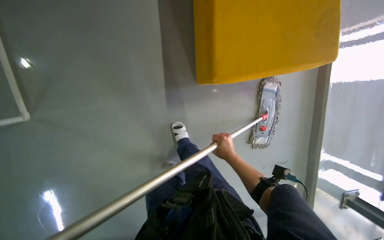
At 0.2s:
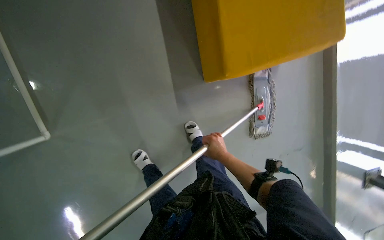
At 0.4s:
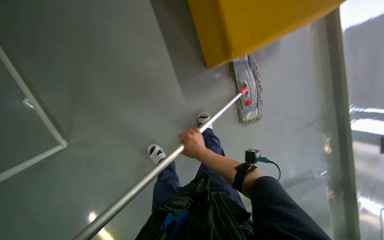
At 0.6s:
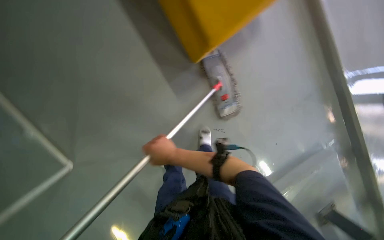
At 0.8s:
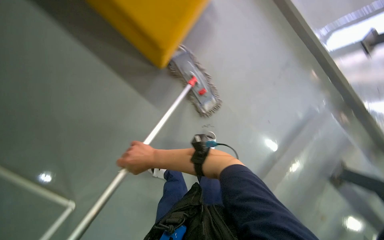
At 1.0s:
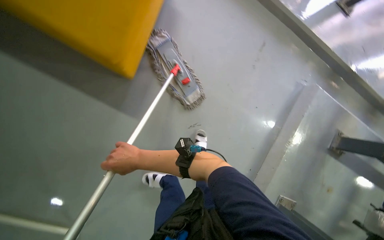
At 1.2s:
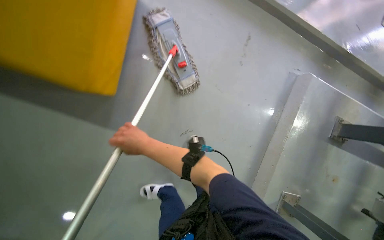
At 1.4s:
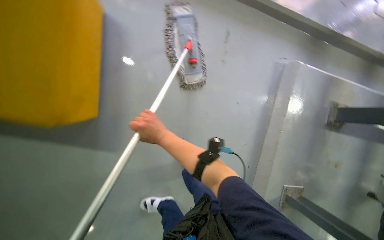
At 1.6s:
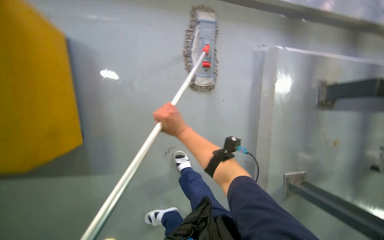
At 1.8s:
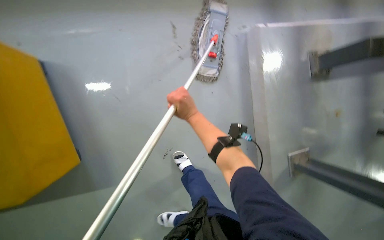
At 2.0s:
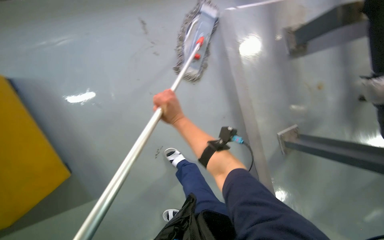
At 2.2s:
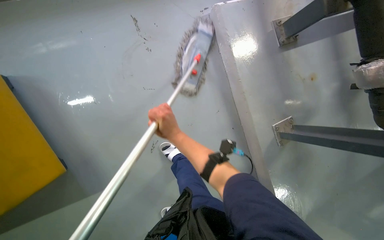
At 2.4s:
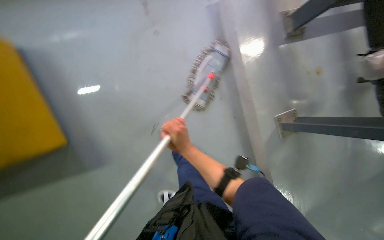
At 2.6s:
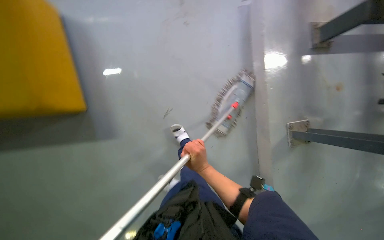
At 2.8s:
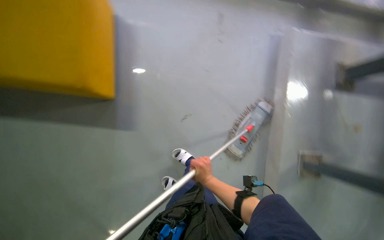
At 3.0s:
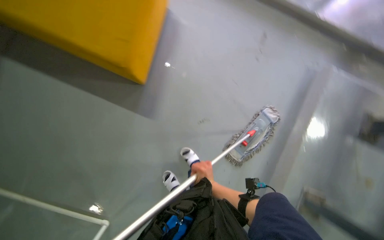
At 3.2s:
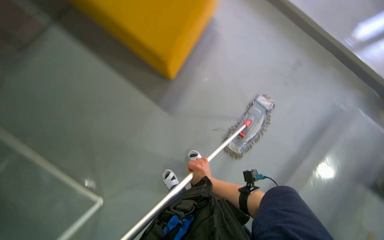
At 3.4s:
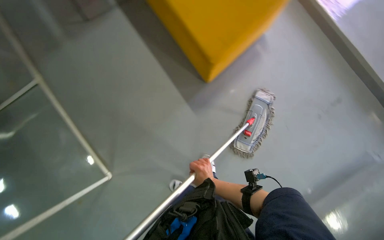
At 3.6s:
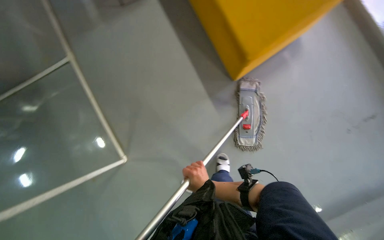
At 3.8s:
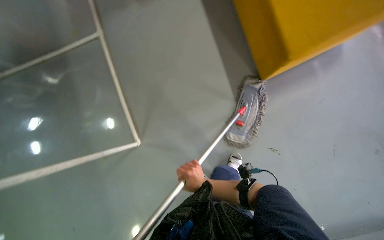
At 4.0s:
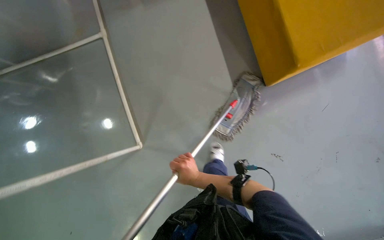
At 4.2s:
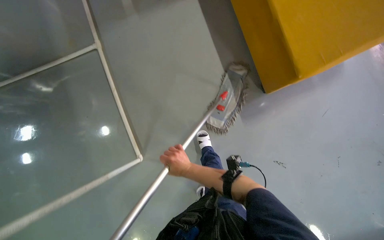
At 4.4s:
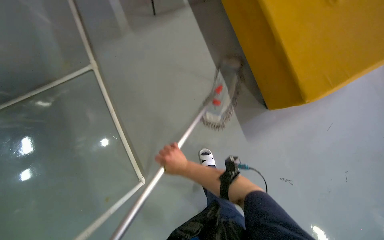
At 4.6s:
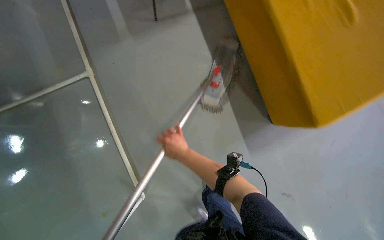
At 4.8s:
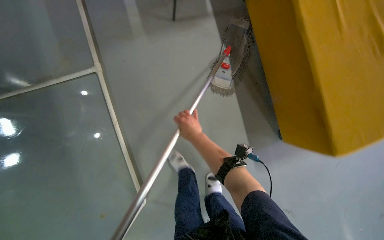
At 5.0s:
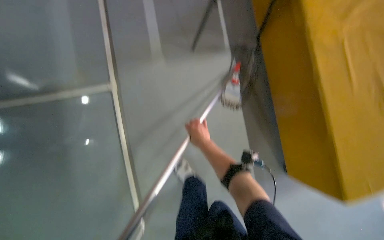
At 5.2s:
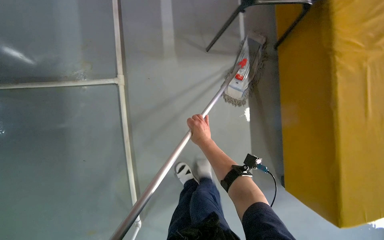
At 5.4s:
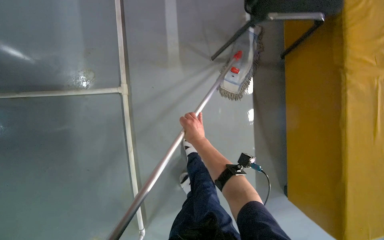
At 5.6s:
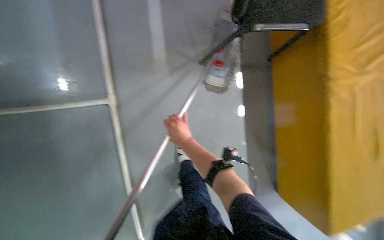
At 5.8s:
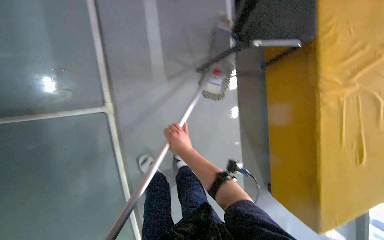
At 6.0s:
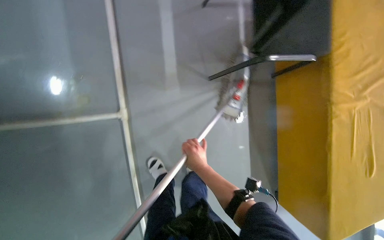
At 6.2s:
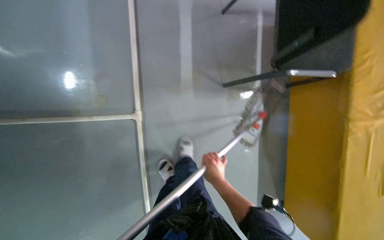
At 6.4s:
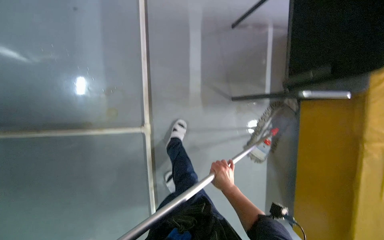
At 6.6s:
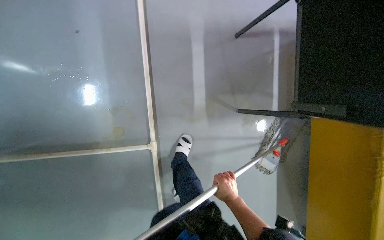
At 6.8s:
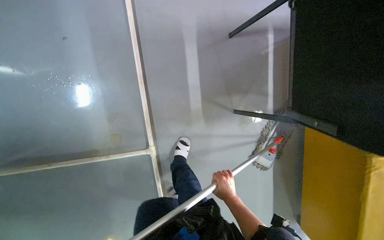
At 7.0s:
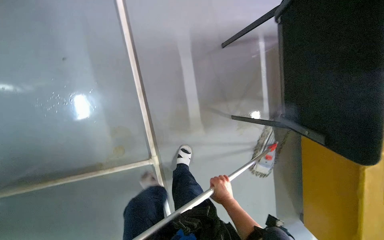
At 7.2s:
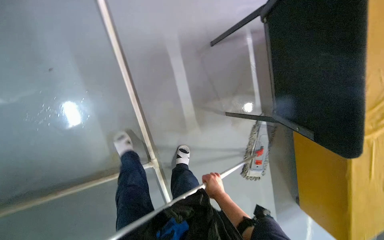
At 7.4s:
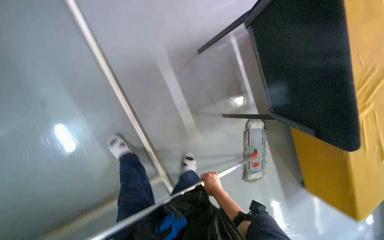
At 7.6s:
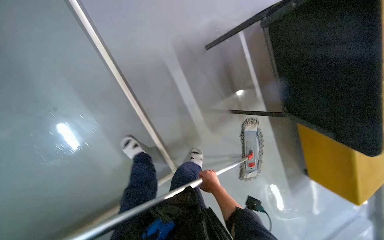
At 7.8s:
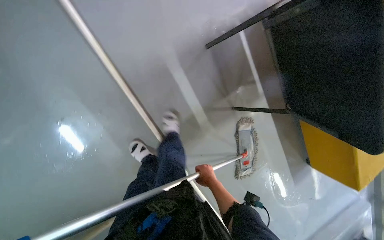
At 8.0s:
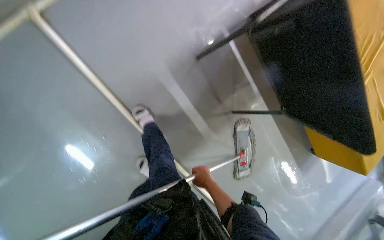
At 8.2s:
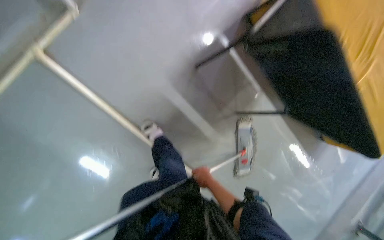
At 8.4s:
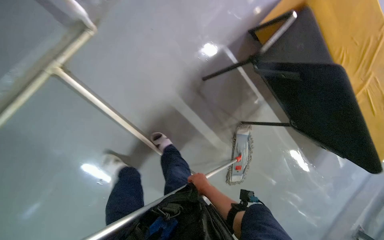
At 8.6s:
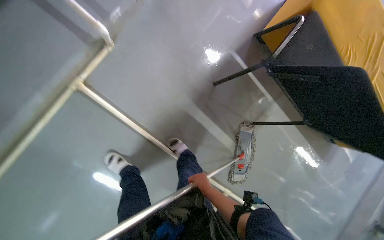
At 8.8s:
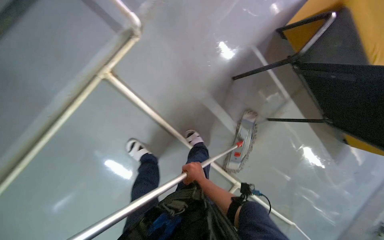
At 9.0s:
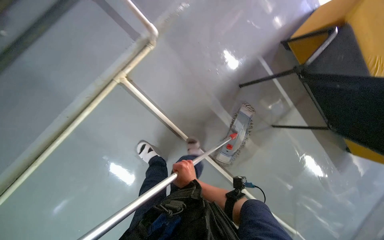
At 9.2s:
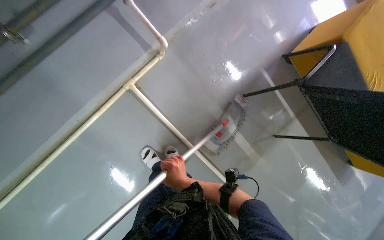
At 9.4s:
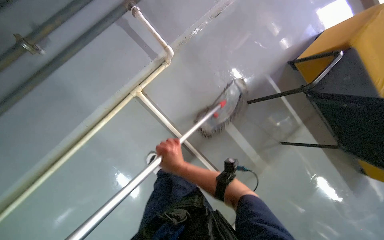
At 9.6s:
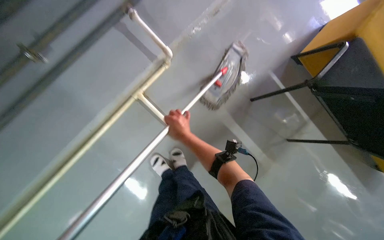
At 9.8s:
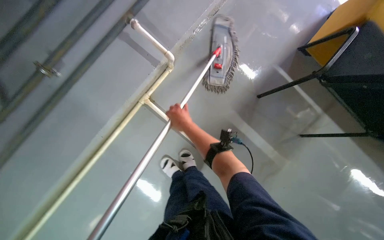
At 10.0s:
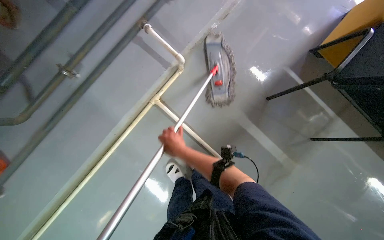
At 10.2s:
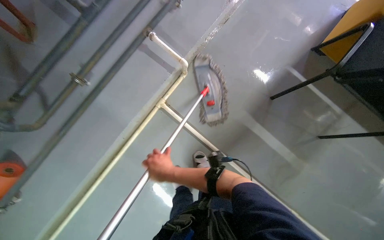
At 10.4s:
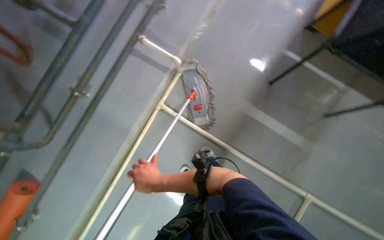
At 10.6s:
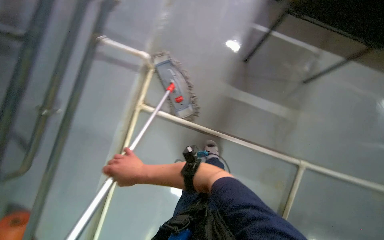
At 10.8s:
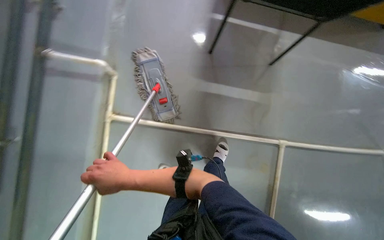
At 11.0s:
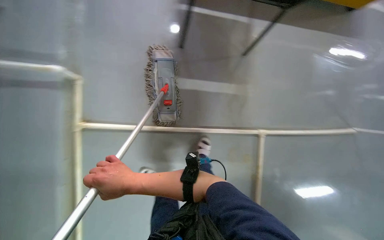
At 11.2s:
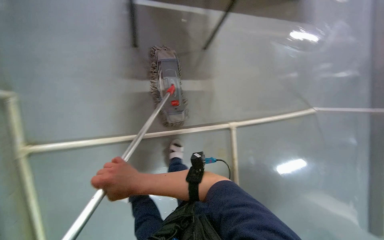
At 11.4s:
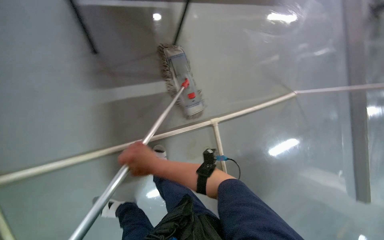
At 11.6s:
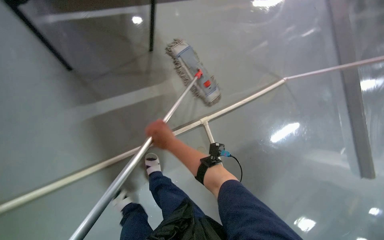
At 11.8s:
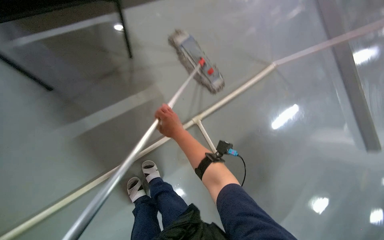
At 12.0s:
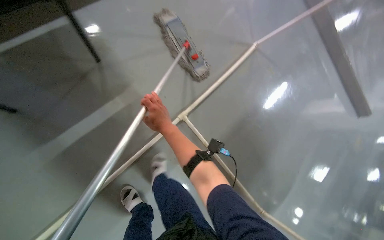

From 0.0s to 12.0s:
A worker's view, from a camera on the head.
Job: mopping floor.
The whole recording: Mopping floor. The worker mops the floor, occasionally wringing and adjusting the mop head.
From 0.0s to 1.6s: The camera travels some 70 cm. The scene rotates counterclockwise by some 80 degrees.
From 4.4s to 6.0s: The camera is carried approximately 50 cm.
From 6.0s to 7.6s: The wearer moves about 50 cm.
From 7.6s to 9.0s: The camera travels roughly 50 cm.
From 9.0s to 10.4s: The camera is aimed some 15 degrees further to the left. The right hand heads to the left and nearer to the camera, covering roughly 25 cm, and goes up the picture and returns, some 25 cm each way.
From 10.4s to 12.0s: The camera travels roughly 50 cm. The wearer looks approximately 65 degrees further to the right.

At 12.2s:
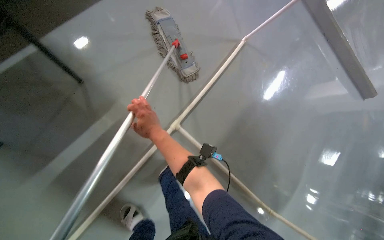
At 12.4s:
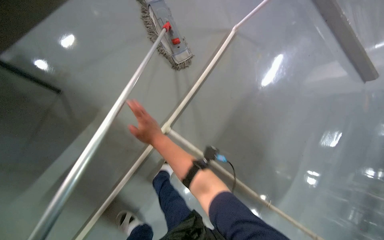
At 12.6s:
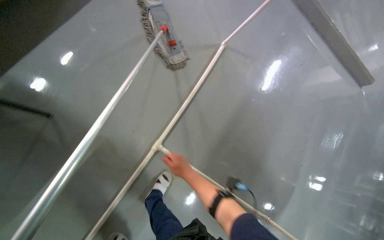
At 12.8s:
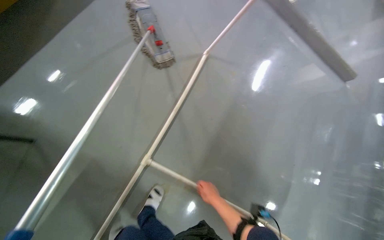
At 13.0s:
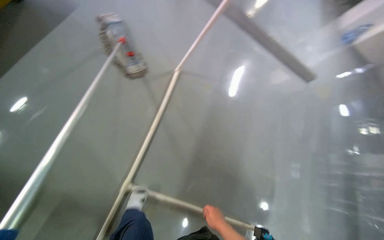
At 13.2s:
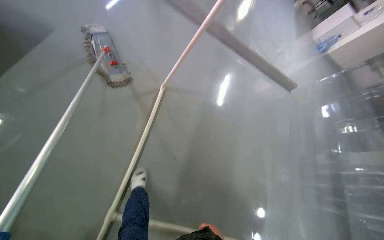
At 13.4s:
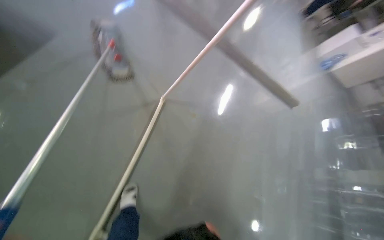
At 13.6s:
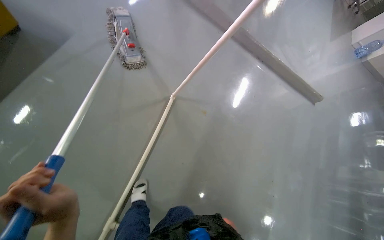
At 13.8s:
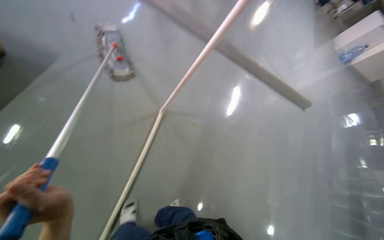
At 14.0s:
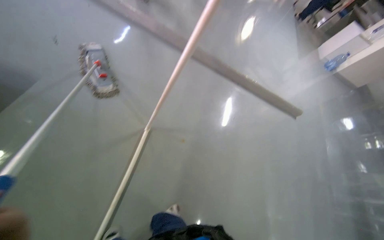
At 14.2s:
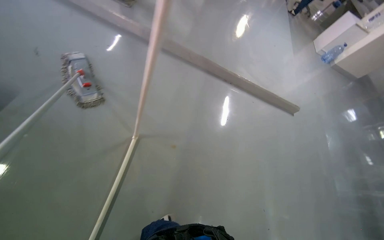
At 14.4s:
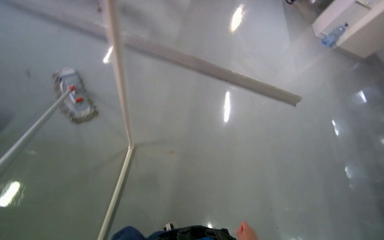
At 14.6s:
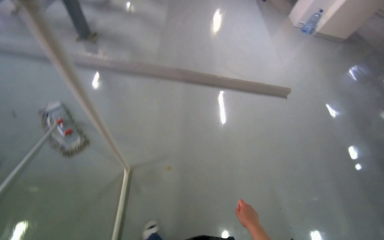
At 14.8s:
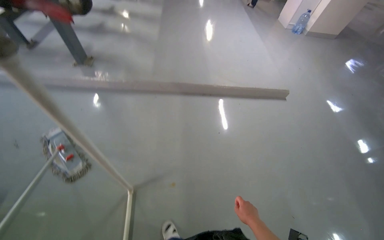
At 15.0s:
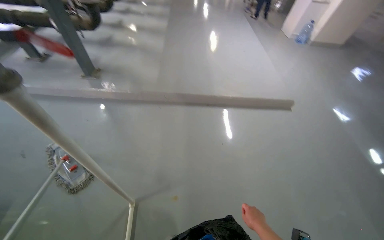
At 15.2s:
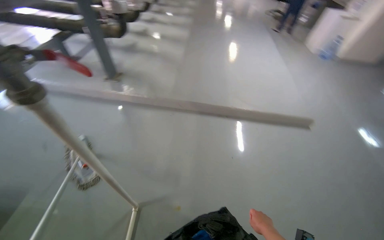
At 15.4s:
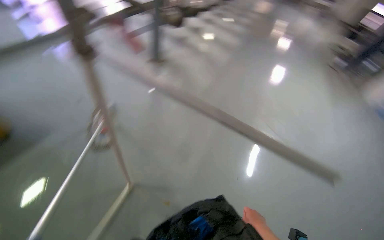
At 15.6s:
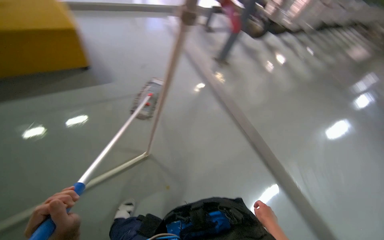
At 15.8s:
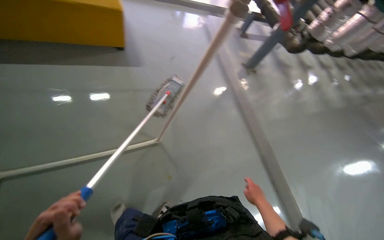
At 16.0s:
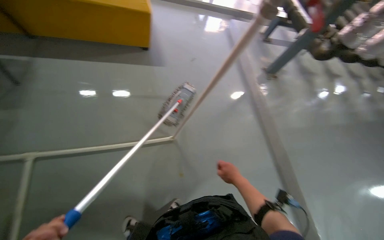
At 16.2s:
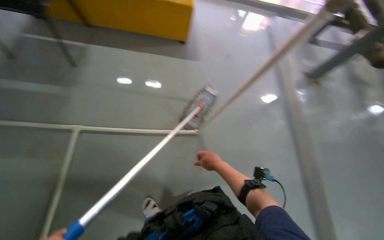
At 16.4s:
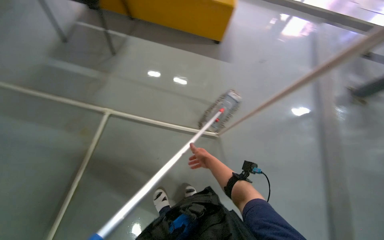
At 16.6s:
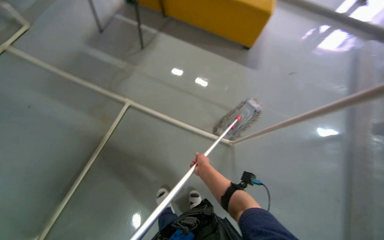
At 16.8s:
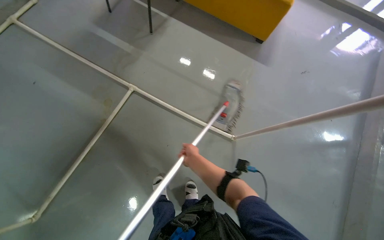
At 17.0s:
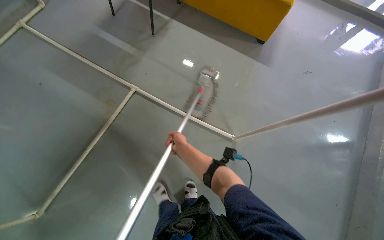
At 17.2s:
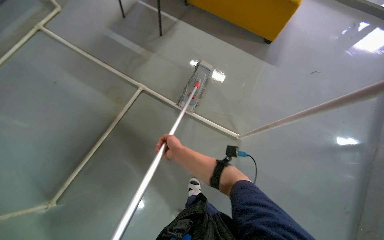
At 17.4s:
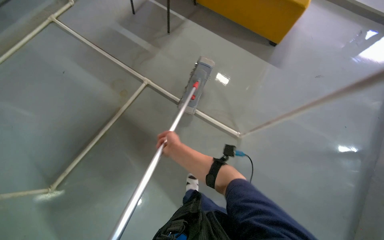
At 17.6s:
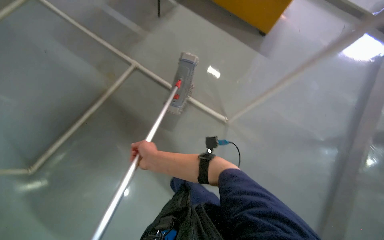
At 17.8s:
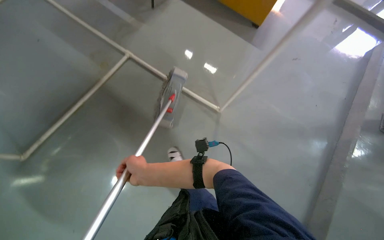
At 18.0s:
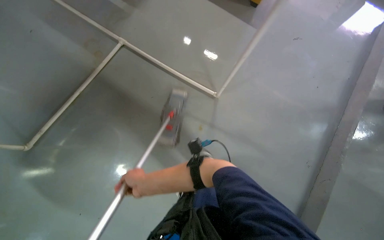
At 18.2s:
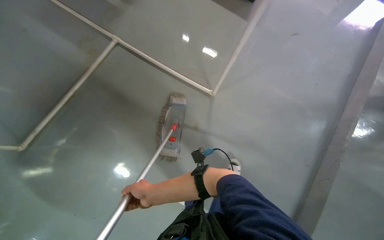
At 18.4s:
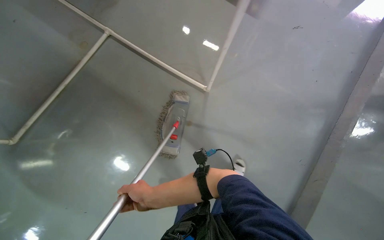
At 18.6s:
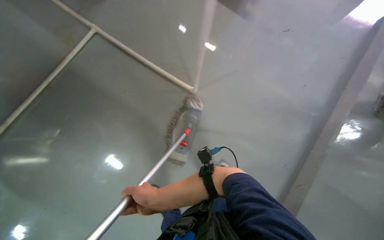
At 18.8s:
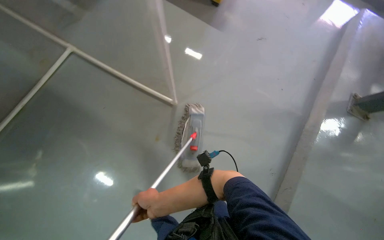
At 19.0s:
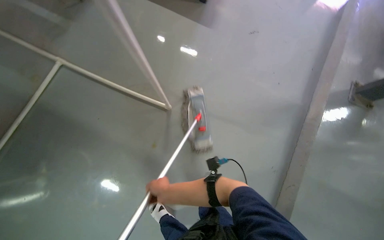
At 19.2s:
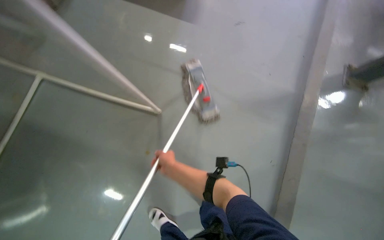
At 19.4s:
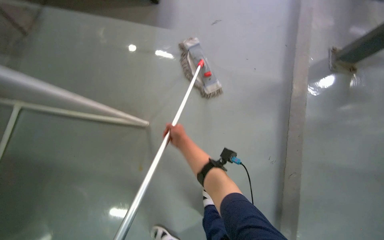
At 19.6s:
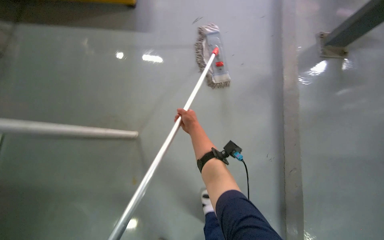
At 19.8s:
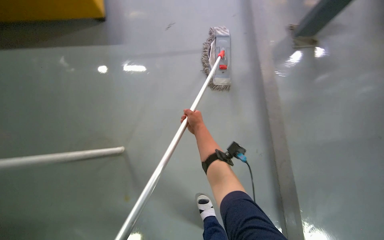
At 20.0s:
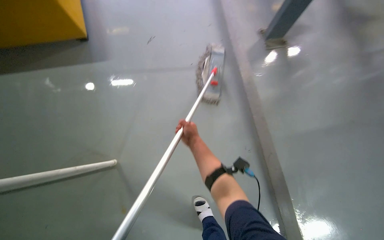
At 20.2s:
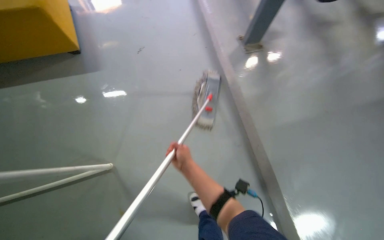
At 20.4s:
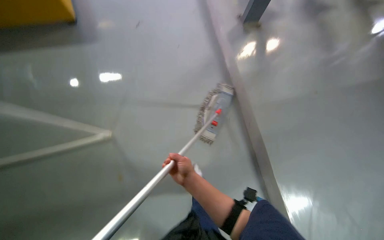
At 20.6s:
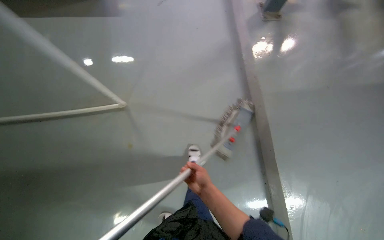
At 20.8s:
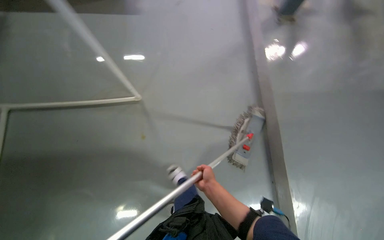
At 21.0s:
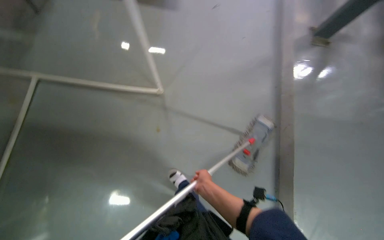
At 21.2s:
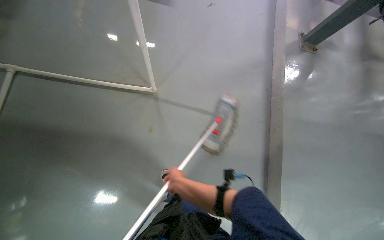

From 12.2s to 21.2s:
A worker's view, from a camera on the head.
Job: mopping floor.
The whole recording: Mopping floor. The worker mops the floor, occasionally wringing and adjusting the mop head.
From 13.8s to 15.2s: The camera travels about 60 cm. The view tips upward by about 15 degrees.
From 15.2s to 16.6s: The head rotates some 110 degrees to the left.
From 16.6s to 18.2s: The camera travels about 50 cm.
From 18.2s to 19.8s: The camera is carried some 70 cm. Everything in view rotates some 35 degrees counterclockwise.
From 19.8s to 21.2s: The right hand goes about 40 cm nearer to the camera, down the picture and to the left.
